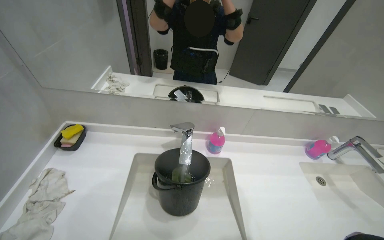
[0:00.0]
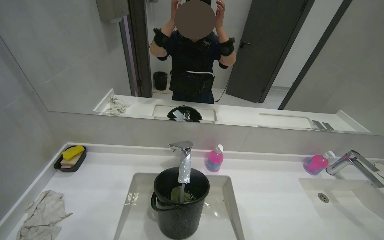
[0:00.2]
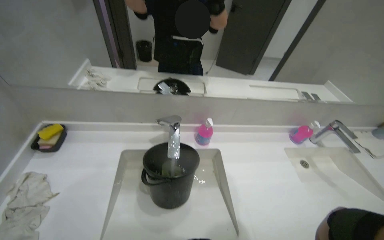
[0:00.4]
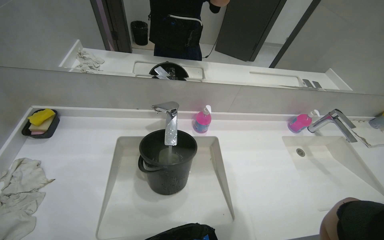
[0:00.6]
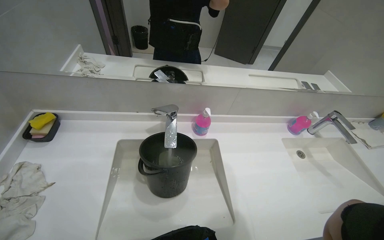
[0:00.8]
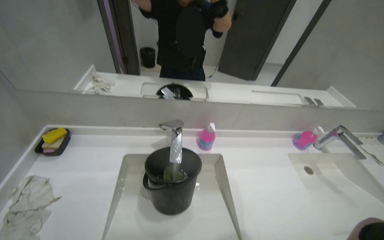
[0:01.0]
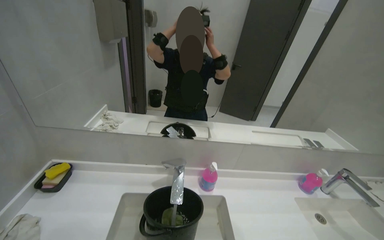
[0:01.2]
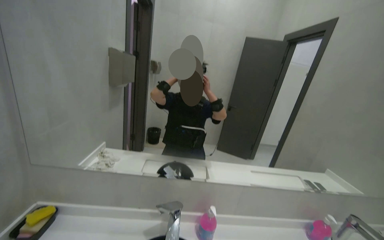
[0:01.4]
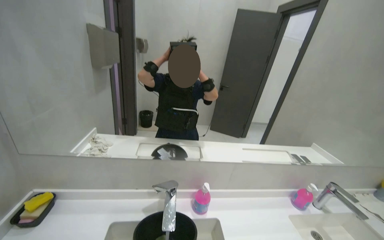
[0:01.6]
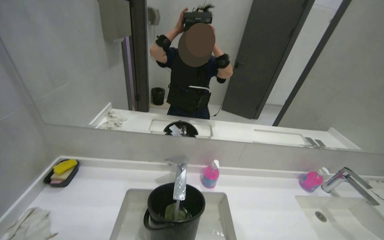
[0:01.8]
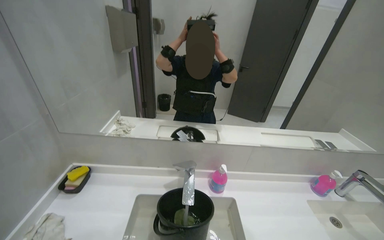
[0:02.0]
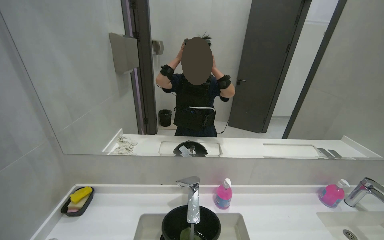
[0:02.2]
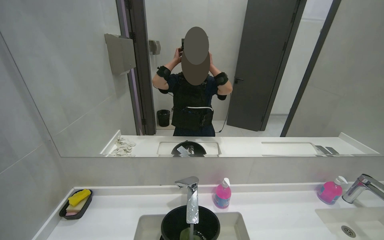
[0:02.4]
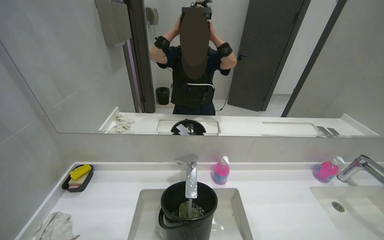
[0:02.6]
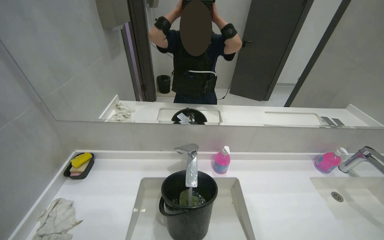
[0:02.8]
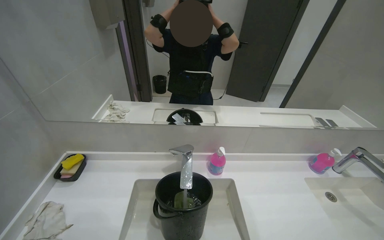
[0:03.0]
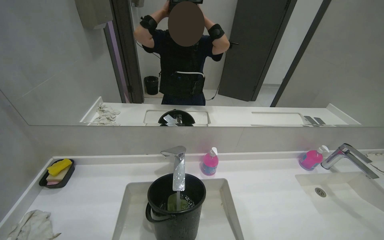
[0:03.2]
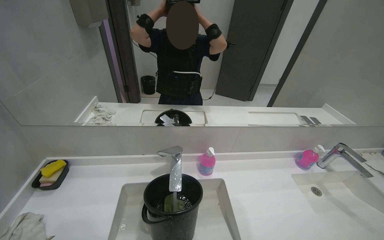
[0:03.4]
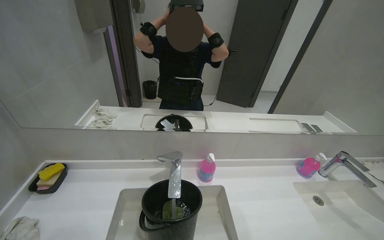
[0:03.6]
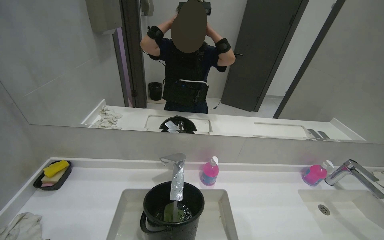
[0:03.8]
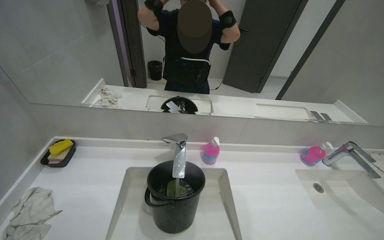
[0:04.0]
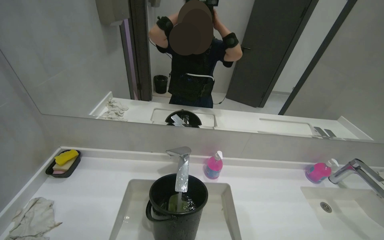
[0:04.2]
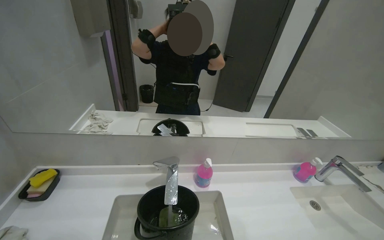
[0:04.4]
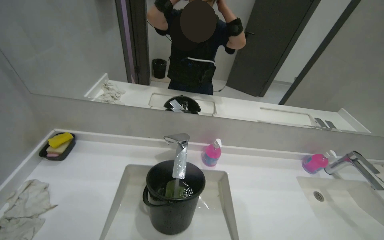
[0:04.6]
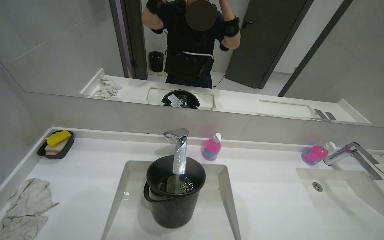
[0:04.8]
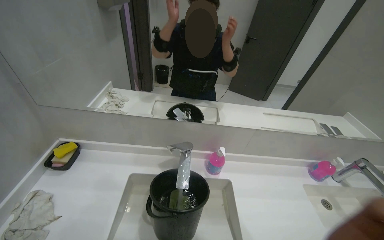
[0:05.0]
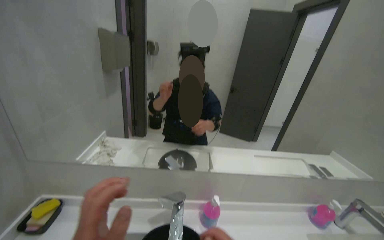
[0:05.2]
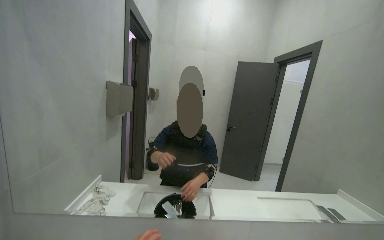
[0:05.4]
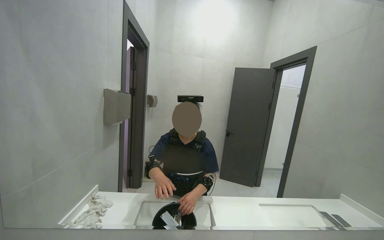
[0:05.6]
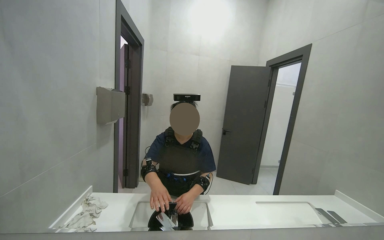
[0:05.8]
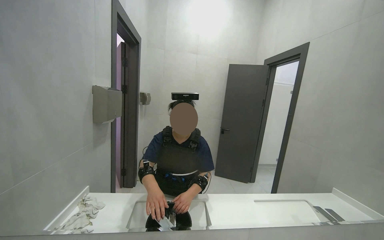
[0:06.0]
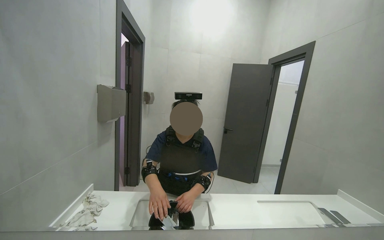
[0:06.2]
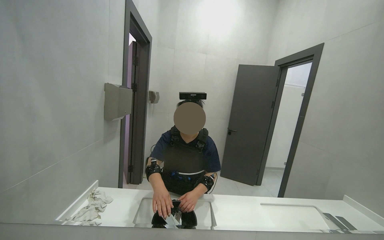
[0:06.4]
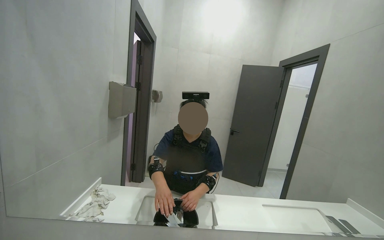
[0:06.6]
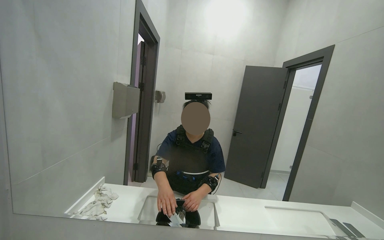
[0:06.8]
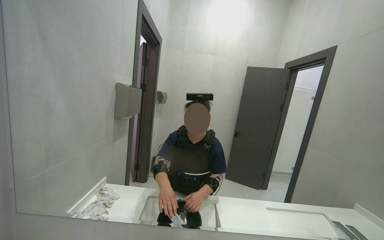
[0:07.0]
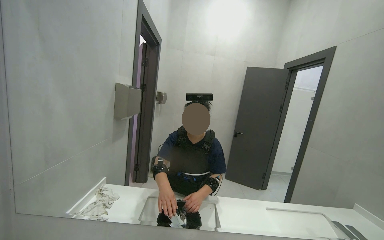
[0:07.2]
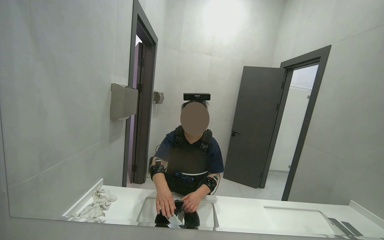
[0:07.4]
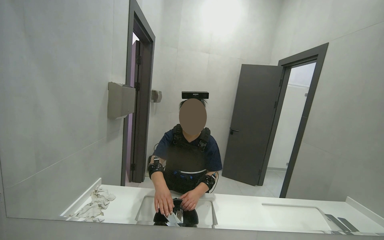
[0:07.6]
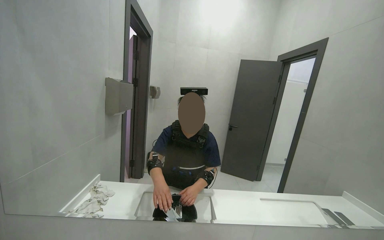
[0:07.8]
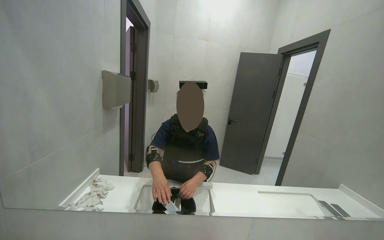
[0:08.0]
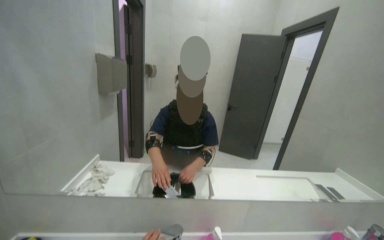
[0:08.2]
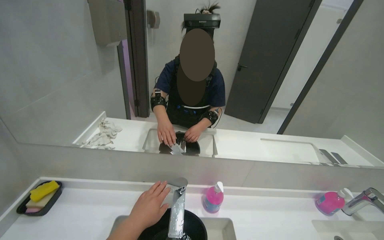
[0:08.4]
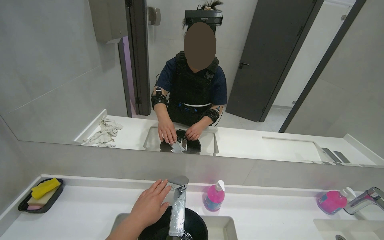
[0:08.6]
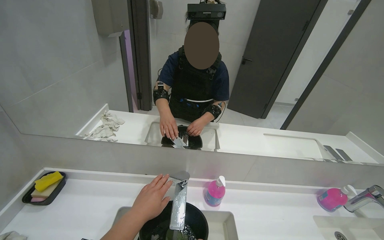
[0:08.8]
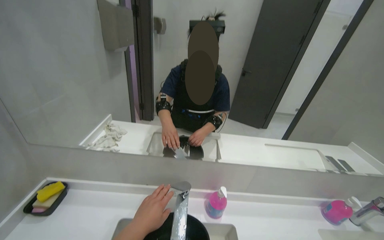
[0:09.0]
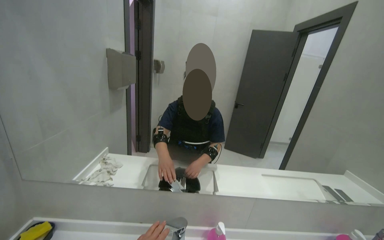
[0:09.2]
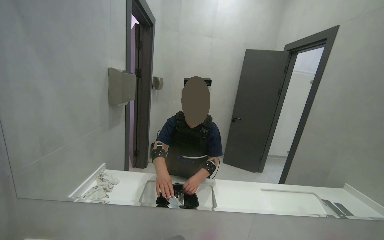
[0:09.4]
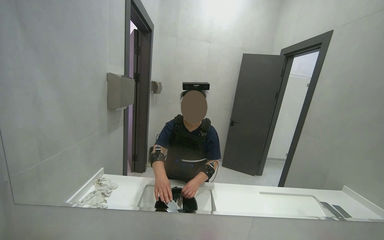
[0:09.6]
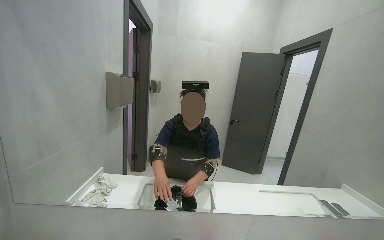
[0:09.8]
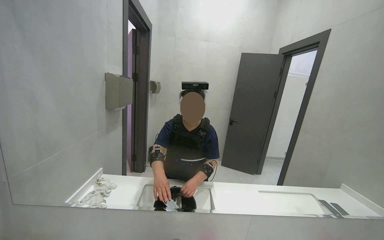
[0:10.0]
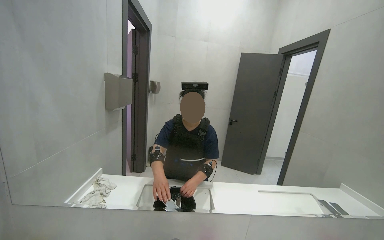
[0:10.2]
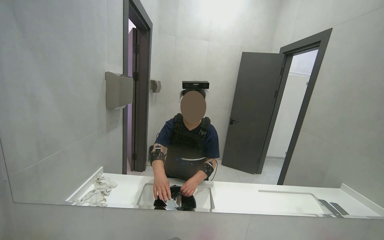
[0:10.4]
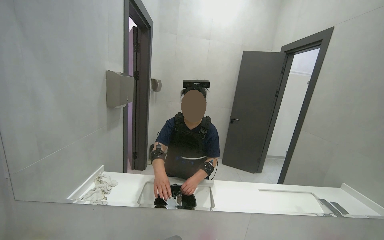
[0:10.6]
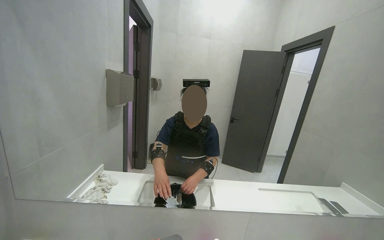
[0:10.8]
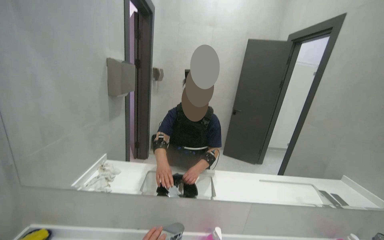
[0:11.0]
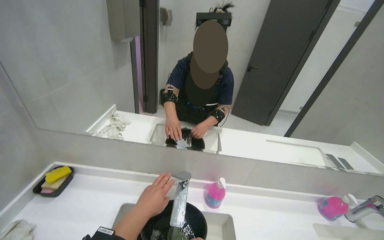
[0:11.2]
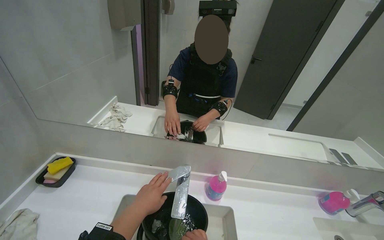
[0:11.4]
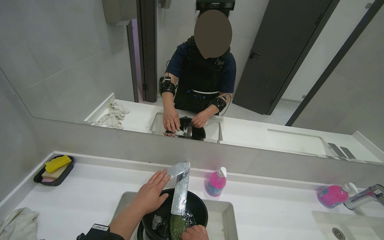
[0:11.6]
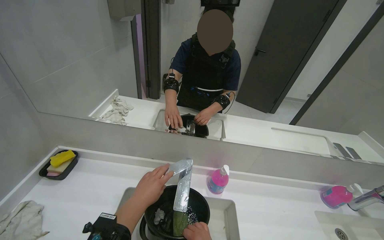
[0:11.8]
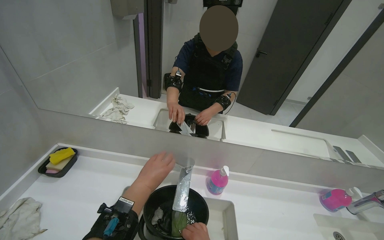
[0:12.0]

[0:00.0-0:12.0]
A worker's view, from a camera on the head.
Job: preparing cleaning supplies.
The whole recording: Washing cleaning cloths. The worker fills a bucket with water and washes cleaning cloths in the sink.
0:00.0 to 0:01.6: The view tilts approximately 20 degrees upward.
0:01.6 to 0:03.0: The view tilts roughly 15 degrees downward.
0:04.4 to 0:06.0: The wearer looks some 25 degrees further upward.
0:07.6 to 0:09.0: The view tips downward by about 20 degrees.
0:09.0 to 0:10.4: The wearer looks approximately 20 degrees further upward.
0:10.4 to 0:12.0: The view tilts roughly 25 degrees downward.

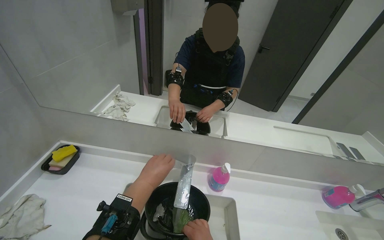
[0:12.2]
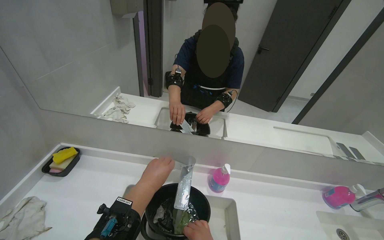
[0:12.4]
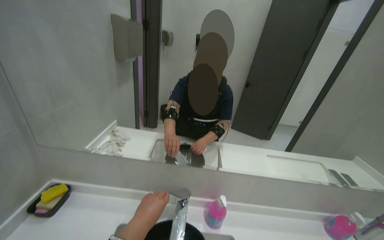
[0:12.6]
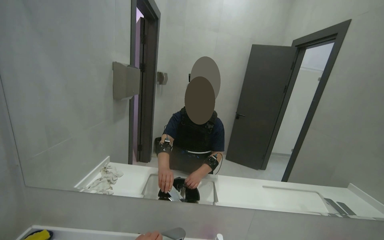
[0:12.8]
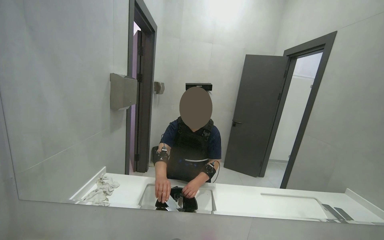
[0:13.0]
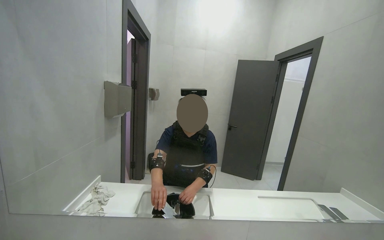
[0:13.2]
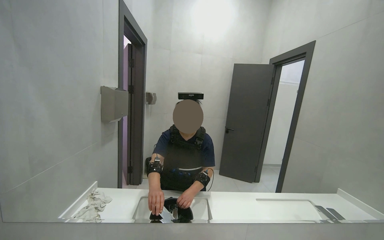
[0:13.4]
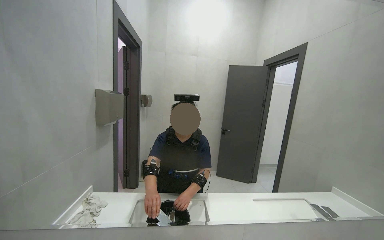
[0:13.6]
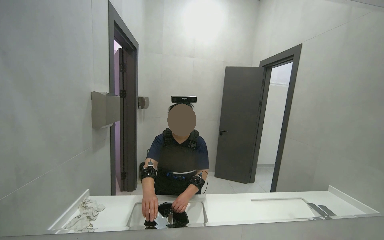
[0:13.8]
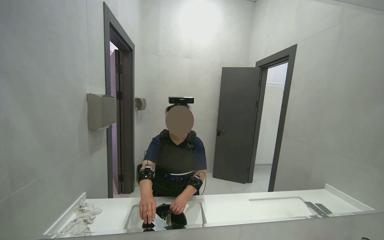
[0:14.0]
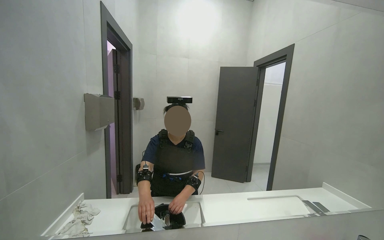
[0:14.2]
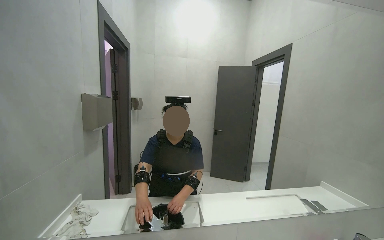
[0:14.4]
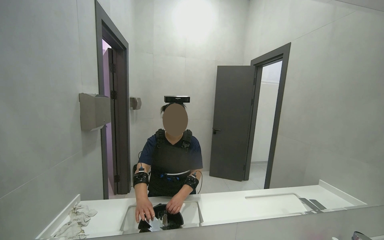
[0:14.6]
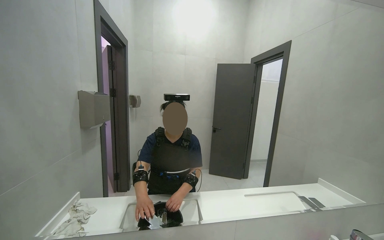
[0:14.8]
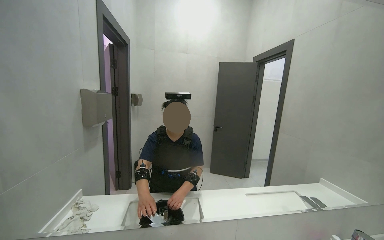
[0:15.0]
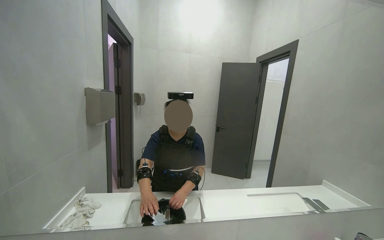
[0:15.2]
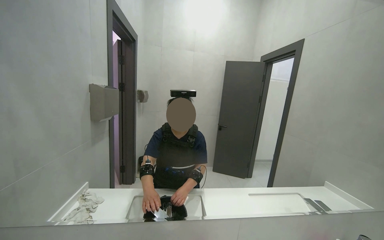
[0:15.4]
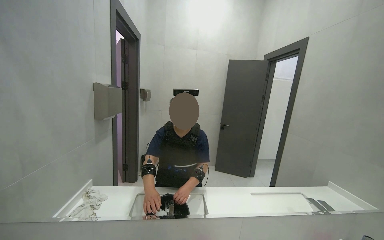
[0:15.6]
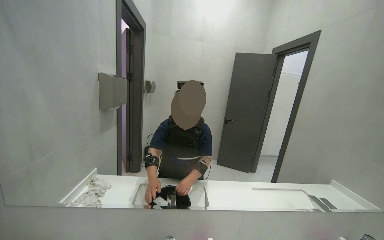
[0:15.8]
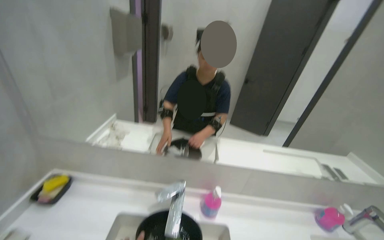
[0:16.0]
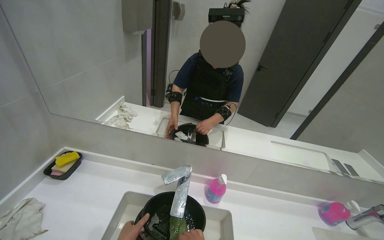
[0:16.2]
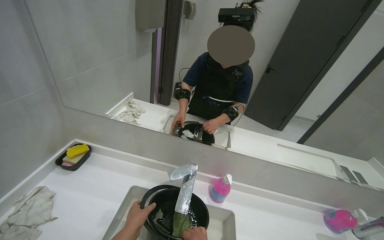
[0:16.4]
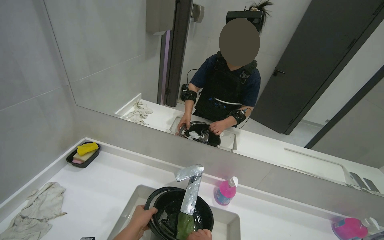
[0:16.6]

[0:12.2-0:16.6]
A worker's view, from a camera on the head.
Job: preparing cleaning supplies.
The whole recording: Washing cleaning cloths. The worker fills a bucket with water and washes cleaning cloths in the sink.
0:12.2 to 0:13.6: The view tilts approximately 30 degrees upward.
0:15.2 to 0:16.6: The head turns to the left by roughly 20 degrees. The camera pitches downward, by some 25 degrees.

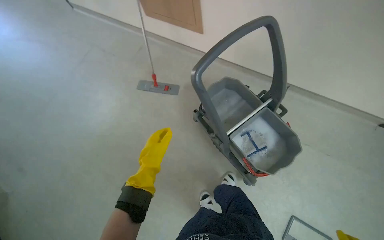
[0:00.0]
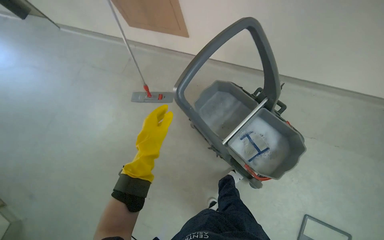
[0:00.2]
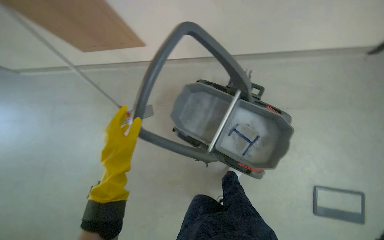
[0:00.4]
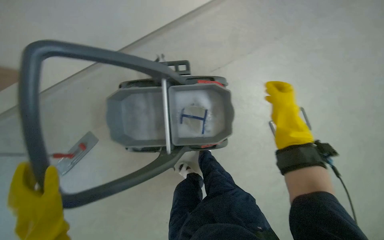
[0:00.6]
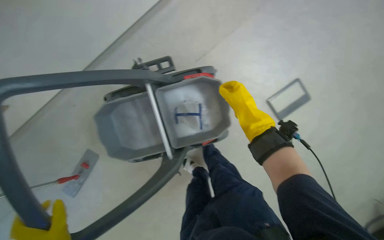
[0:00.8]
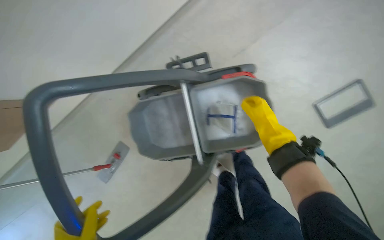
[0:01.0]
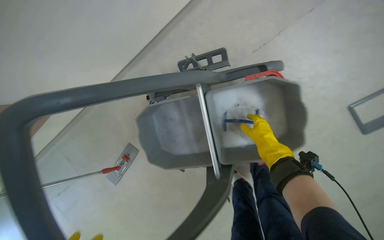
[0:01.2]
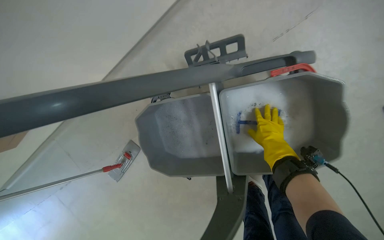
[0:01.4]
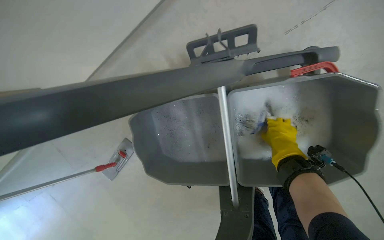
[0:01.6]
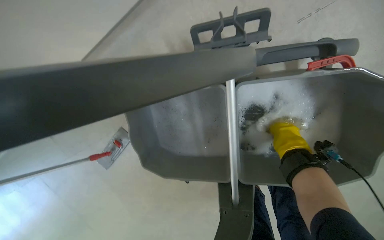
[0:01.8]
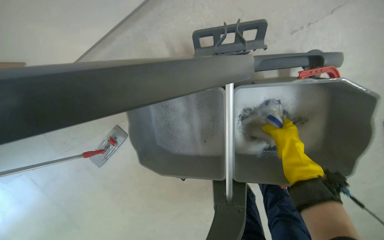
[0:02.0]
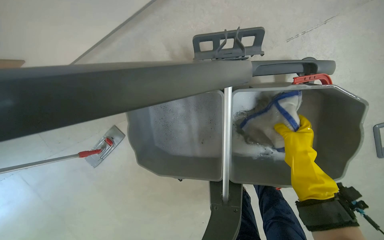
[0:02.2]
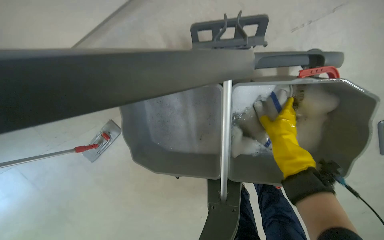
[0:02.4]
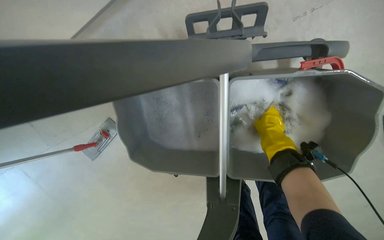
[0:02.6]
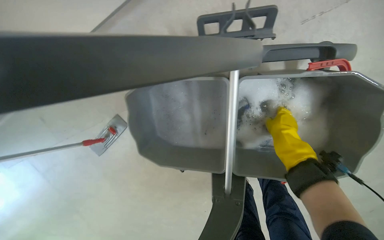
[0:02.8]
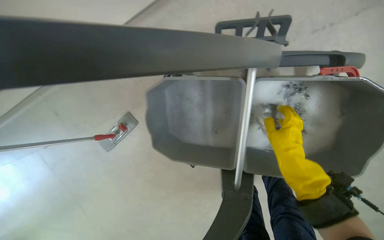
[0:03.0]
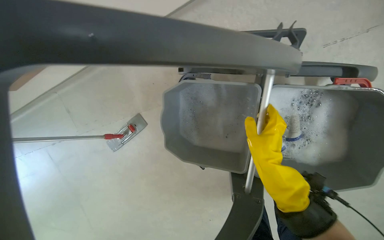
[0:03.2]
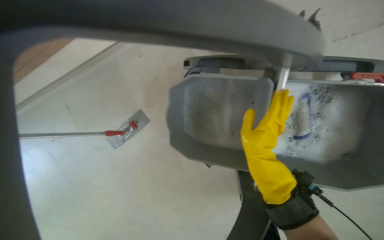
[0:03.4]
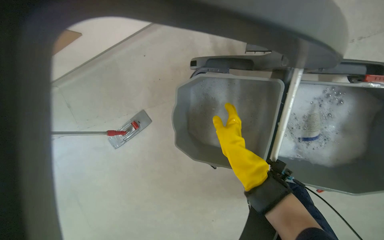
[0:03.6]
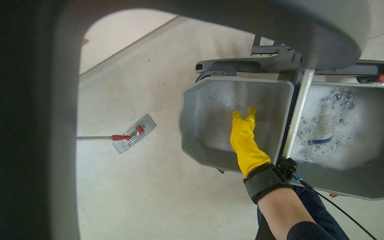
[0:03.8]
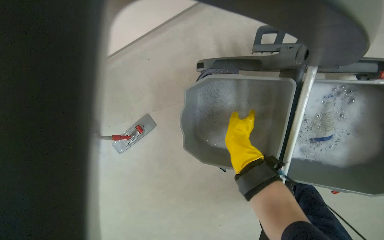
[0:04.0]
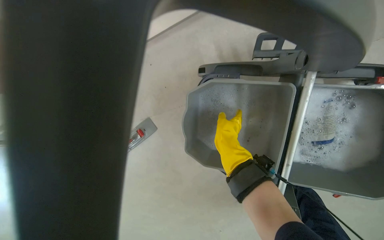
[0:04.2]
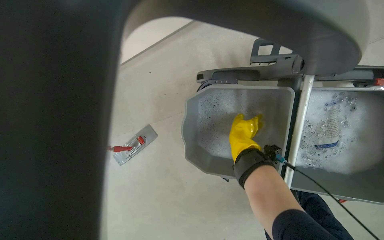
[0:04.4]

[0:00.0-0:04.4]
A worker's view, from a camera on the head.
Job: preparing cleaning supplies.
The whole recording: Preparing mop for cleaning. The worker dips the mop head into the bucket and attaches it to the mop handle.
0:00.0 to 0:01.4: The camera is carried approximately 60 cm. The view tips downward by about 20 degrees. The scene rotates counterclockwise by some 60 degrees.
0:01.4 to 0:03.0: The right hand swings nearer and farther, some 10 cm each way, with 2 reversals.
0:03.0 to 0:04.4: The right hand travels to the left and farther from the camera by some 30 cm.
